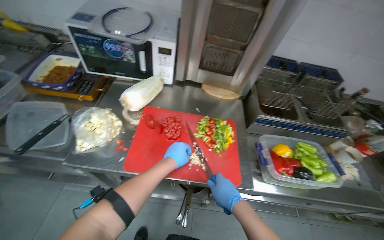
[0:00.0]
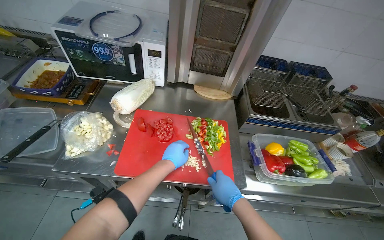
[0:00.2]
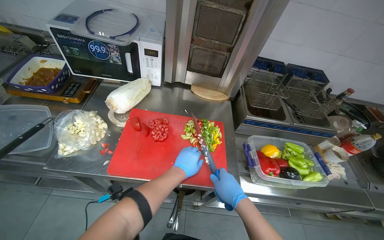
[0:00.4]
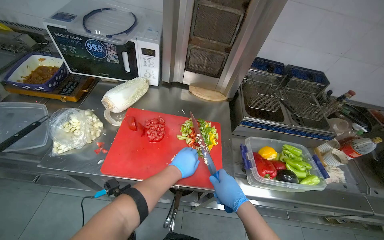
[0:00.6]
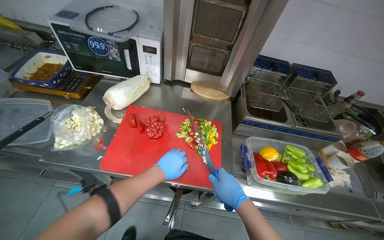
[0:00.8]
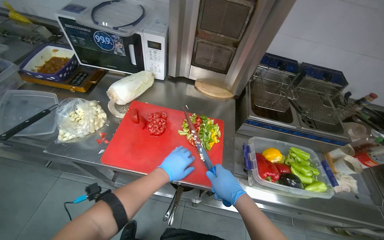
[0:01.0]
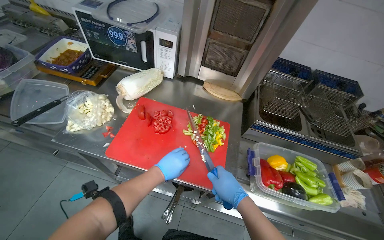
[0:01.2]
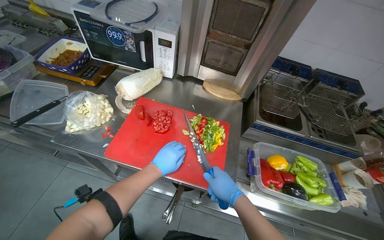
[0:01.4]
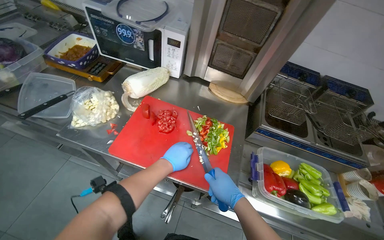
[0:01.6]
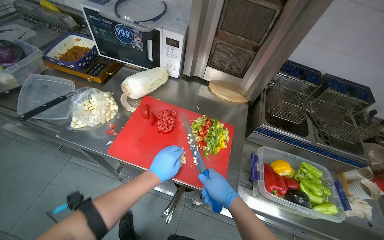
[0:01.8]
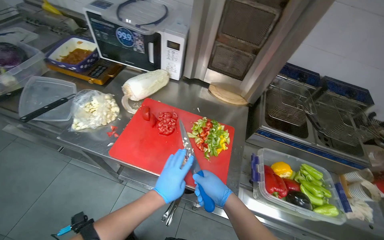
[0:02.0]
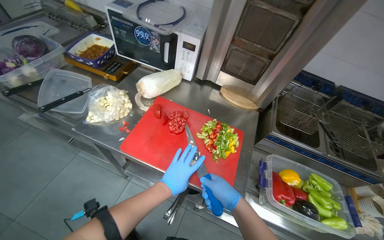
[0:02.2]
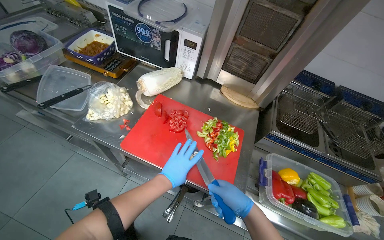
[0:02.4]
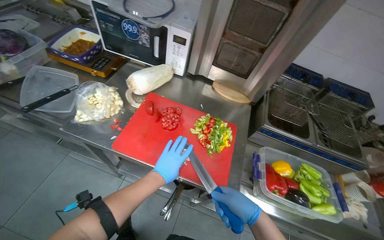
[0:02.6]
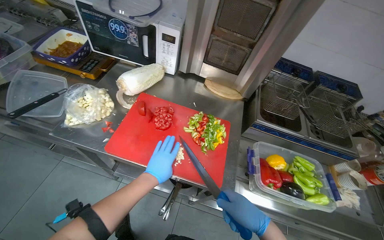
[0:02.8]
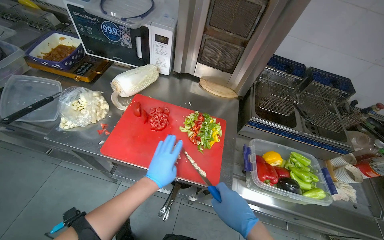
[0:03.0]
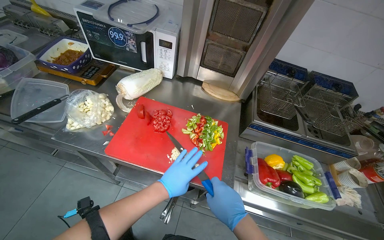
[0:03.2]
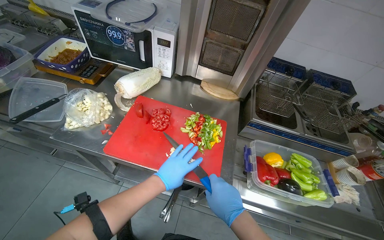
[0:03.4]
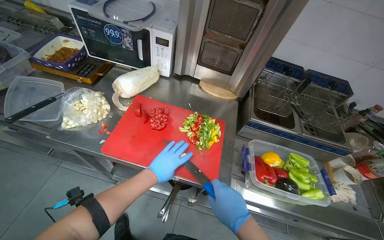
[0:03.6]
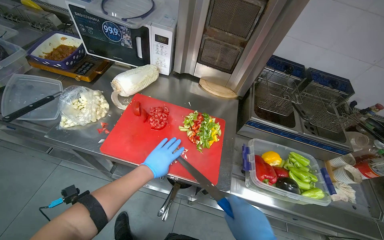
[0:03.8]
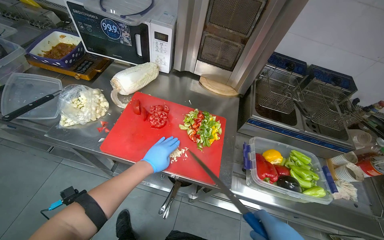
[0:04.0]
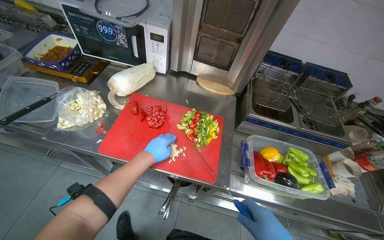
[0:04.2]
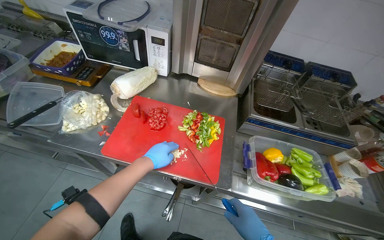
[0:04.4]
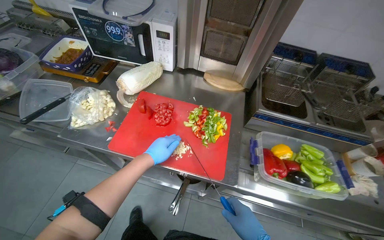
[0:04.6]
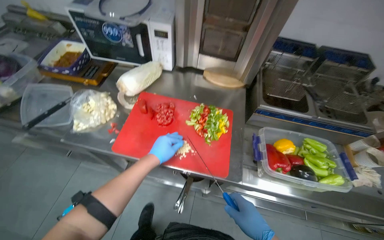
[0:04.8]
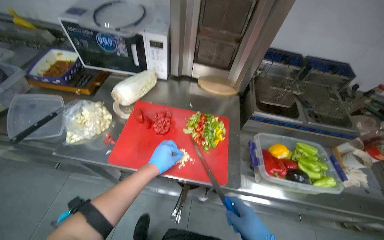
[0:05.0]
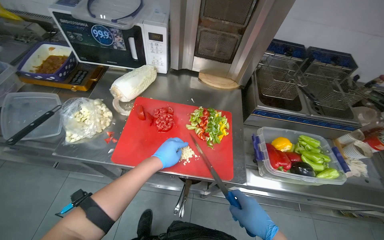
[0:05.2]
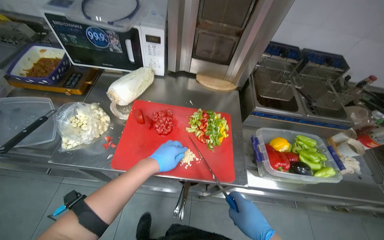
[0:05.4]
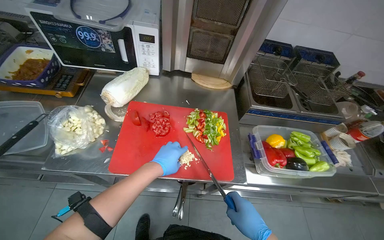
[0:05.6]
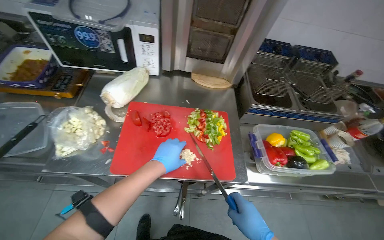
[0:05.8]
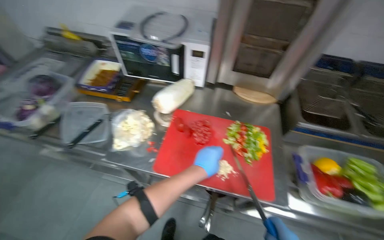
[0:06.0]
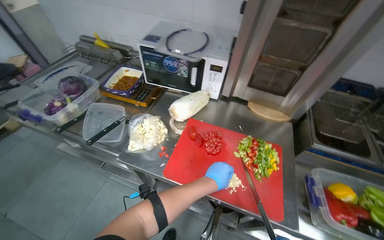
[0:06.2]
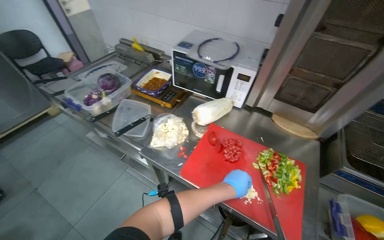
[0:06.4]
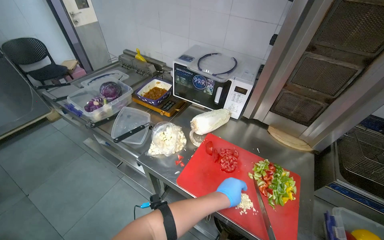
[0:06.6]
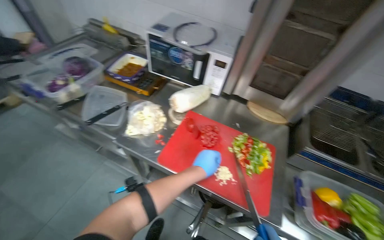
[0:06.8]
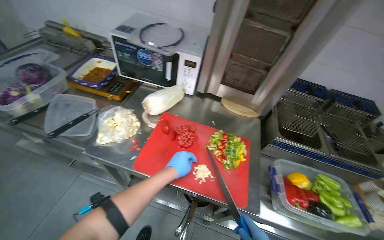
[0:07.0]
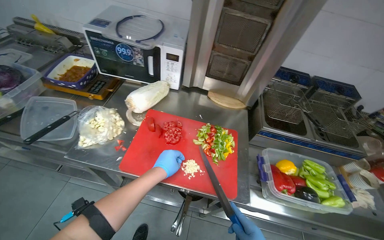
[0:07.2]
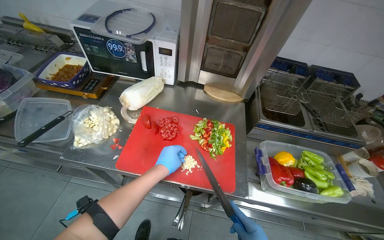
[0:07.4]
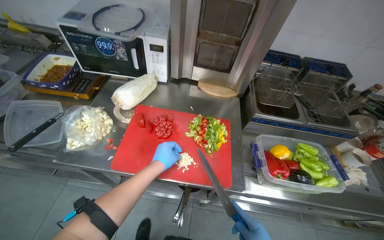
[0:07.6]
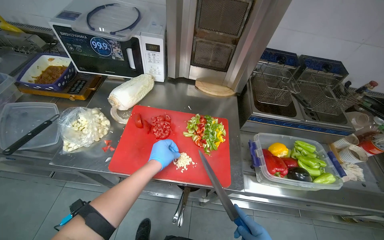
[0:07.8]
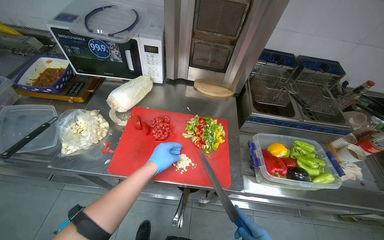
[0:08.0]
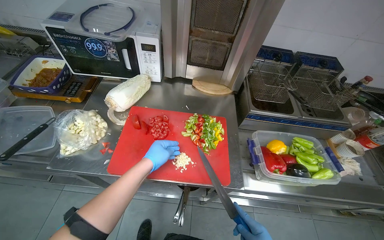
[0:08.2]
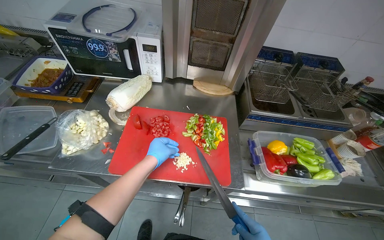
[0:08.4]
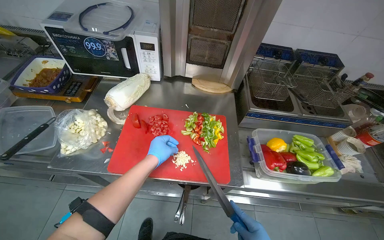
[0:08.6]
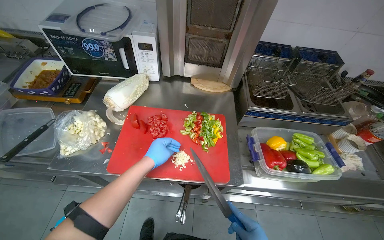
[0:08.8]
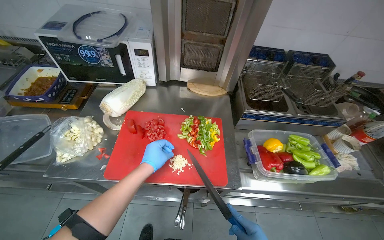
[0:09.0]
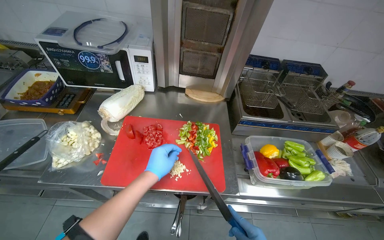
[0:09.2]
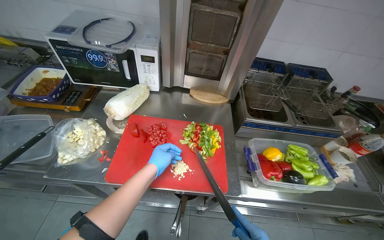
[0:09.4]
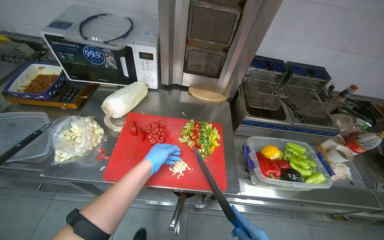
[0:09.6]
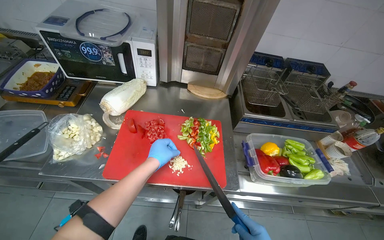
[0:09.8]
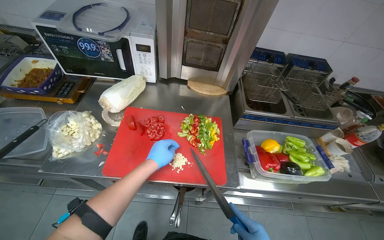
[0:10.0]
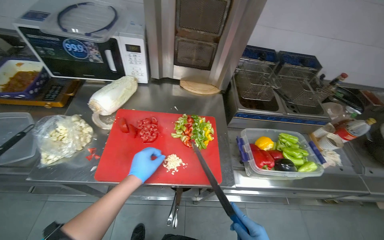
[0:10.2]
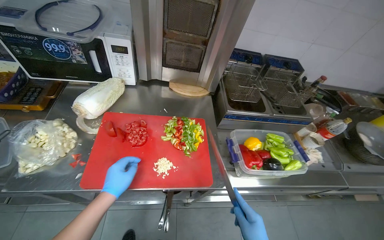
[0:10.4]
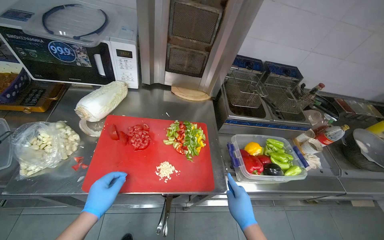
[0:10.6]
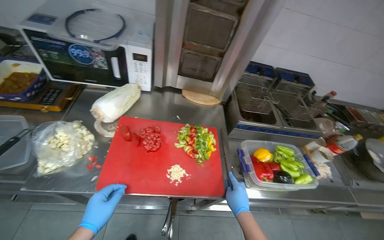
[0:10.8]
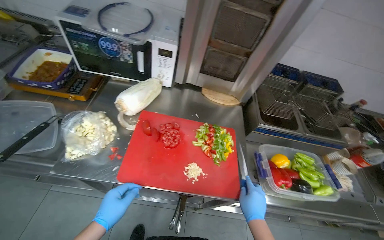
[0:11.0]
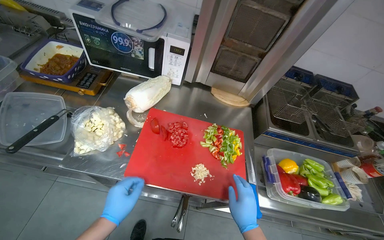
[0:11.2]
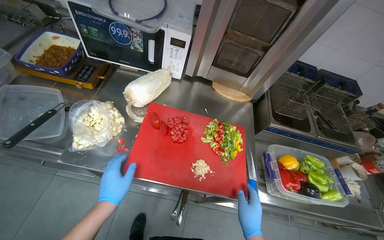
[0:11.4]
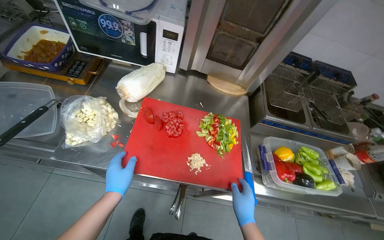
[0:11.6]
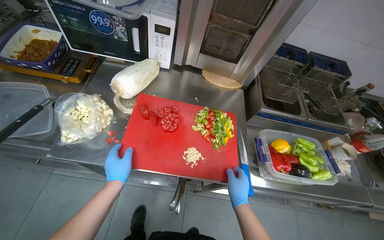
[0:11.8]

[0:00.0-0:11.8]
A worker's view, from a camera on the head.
Job: preparing food.
The whole recording: Chopping vegetables on cutting board. The worker chops various vegetables including tomatoes, peppers, and garlic on a red cutting board.
0:01.4 to 0:03.0: The hands make small movements and keep their place.

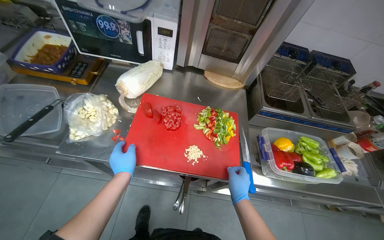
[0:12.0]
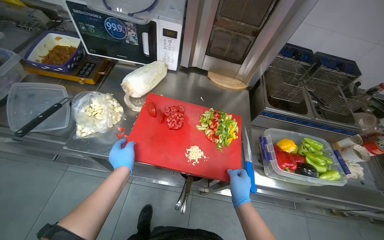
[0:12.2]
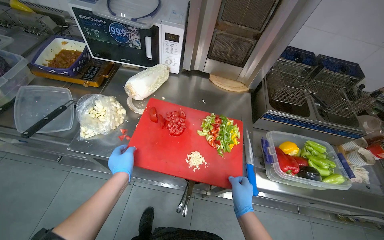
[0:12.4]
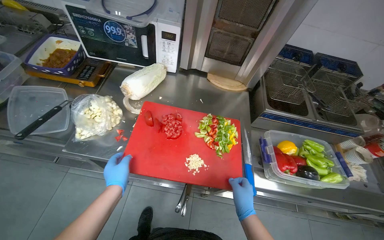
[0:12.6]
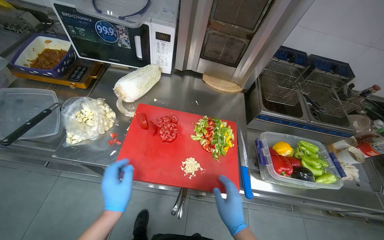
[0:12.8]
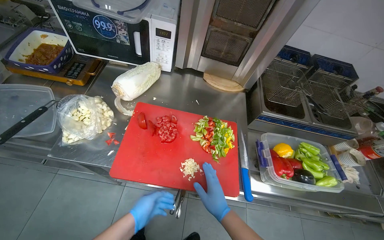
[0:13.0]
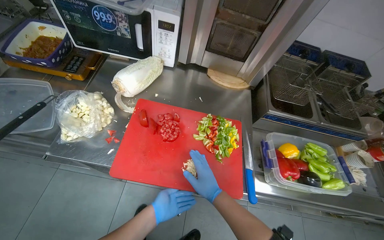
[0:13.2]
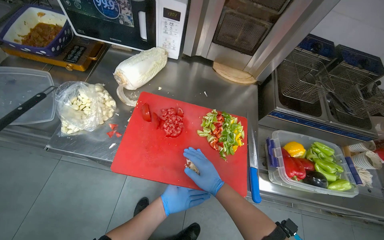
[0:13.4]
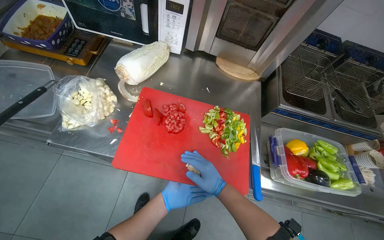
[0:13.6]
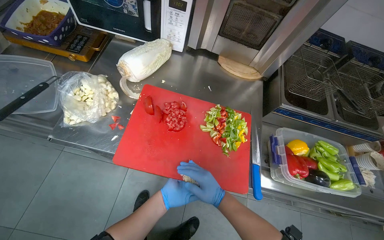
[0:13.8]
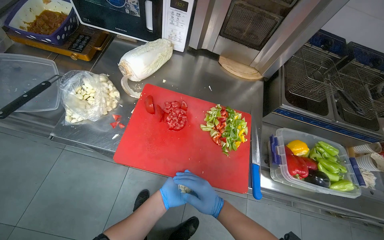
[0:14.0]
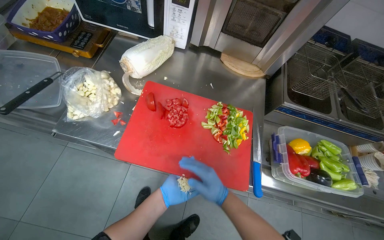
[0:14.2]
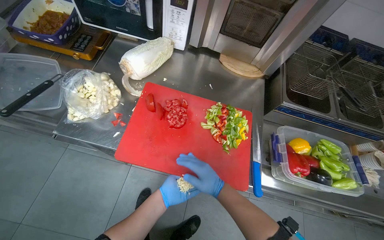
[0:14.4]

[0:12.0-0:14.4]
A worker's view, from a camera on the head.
Job: preparing food.
The whole recording: Chopping vegetables on cutting board. The worker chops various vegetables including tomatoes, peppers, and garlic on a red cutting board.
0:12.0 to 0:13.2: The left hand travels down the picture and to the right by some 15 cm.
0:13.2 to 0:14.4: The hands make small movements and keep their place.

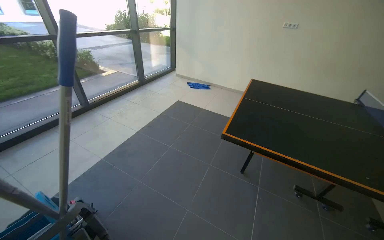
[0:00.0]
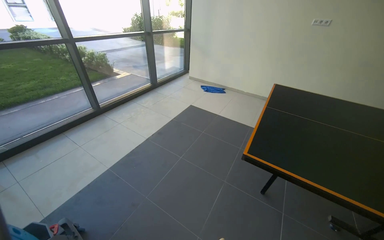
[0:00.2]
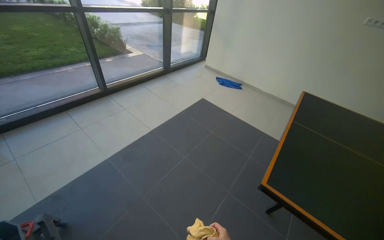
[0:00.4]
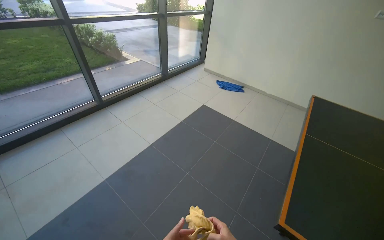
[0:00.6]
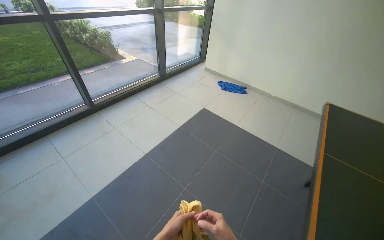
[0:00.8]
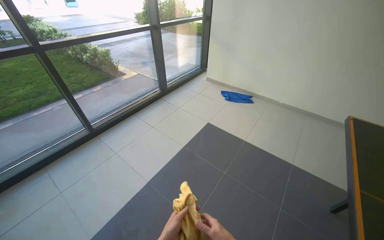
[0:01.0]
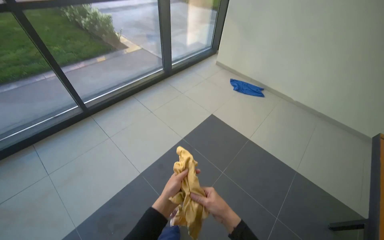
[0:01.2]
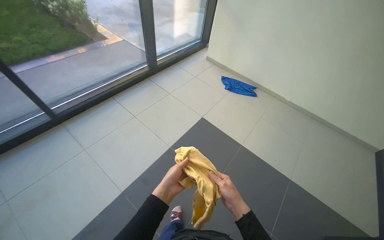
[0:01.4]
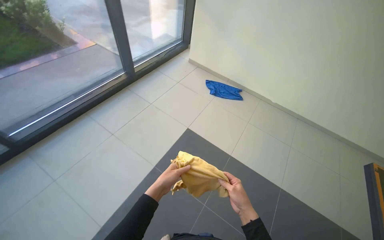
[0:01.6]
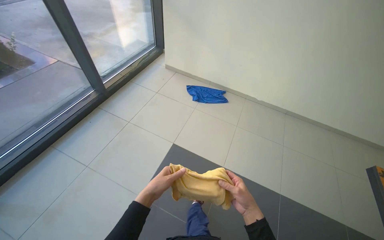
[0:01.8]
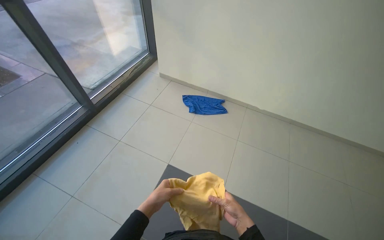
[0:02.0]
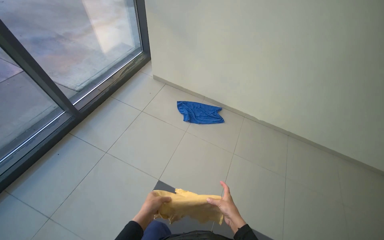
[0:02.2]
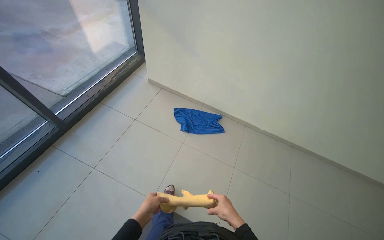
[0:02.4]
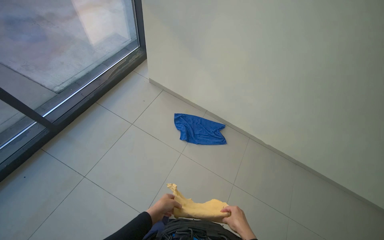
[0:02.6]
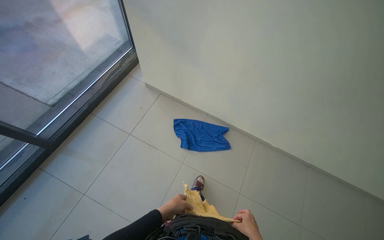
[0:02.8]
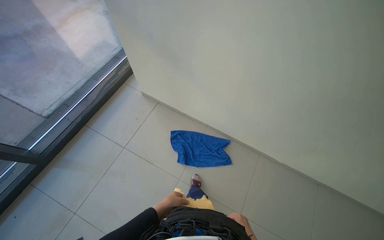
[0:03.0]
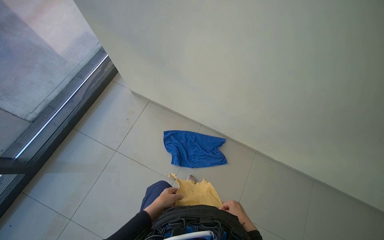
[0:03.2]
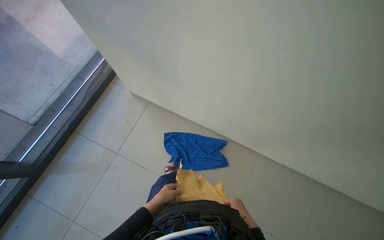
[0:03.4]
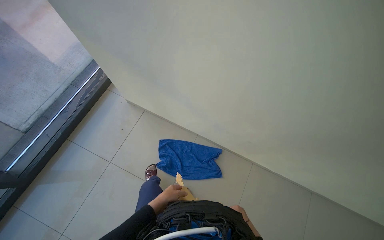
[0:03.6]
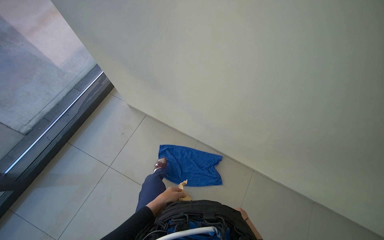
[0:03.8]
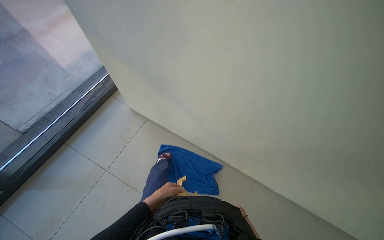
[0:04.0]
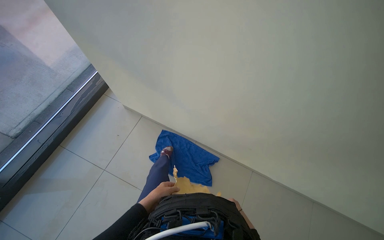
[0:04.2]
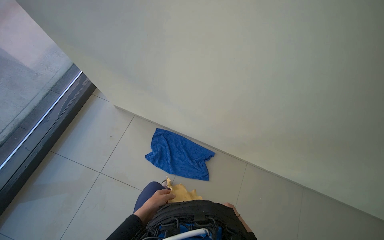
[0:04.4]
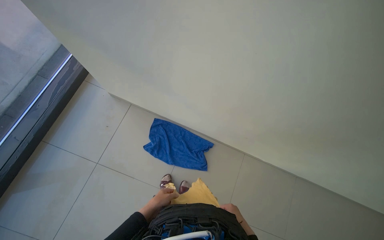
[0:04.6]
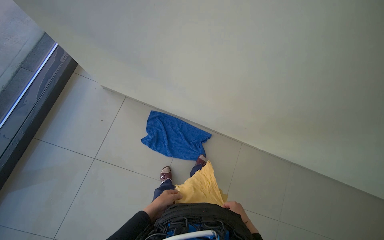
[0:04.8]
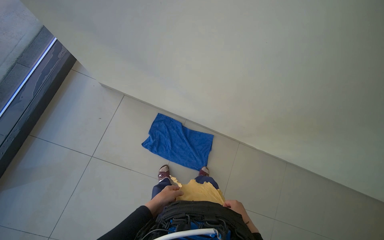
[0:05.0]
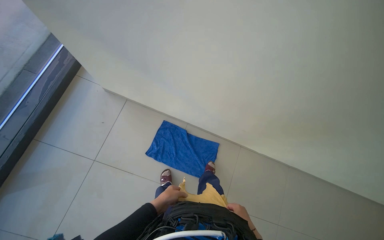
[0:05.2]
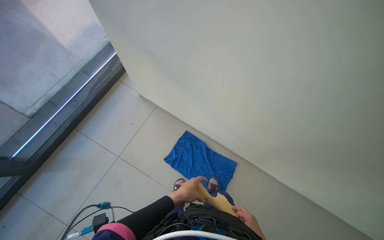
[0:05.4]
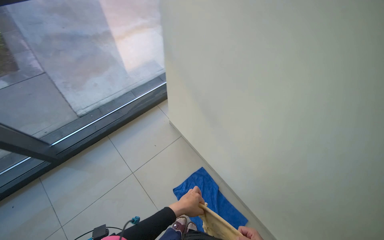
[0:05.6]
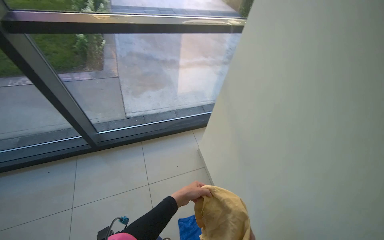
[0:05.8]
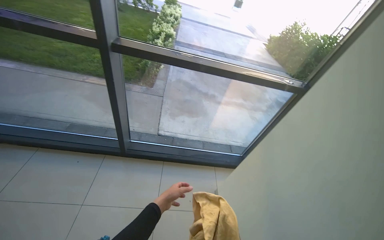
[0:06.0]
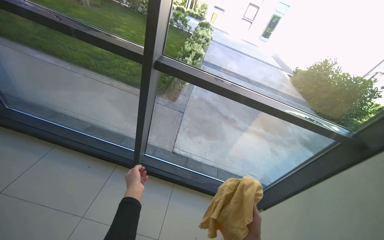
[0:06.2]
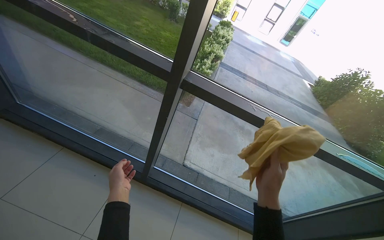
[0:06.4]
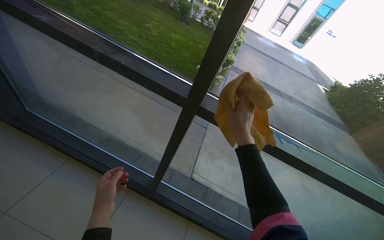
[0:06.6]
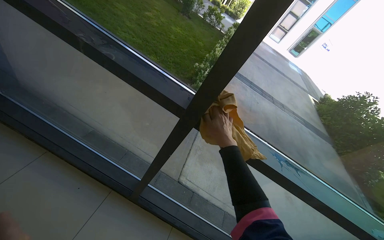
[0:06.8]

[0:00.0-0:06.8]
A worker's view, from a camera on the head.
Job: cleaning windows.
The whole recording: Wiping window frames and glass. The worker wipes the window frames and glass with a yellow cloth, periodically wringing it in a bucket.
0:00.0 to 0:01.4: The wearer moves some 1.5 m. The view tips downward by some 15 degrees.
0:01.4 to 0:02.8: The camera is carried about 1.5 m.
0:02.8 to 0:04.0: The camera is carried about 40 cm.
0:05.4 to 0:06.8: The camera is carried some 90 cm. The head rotates approximately 85 degrees to the left. The view tips upward by about 40 degrees.
